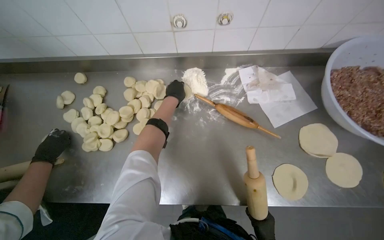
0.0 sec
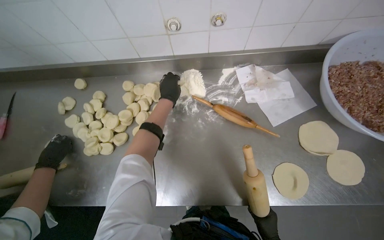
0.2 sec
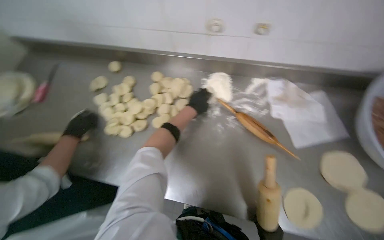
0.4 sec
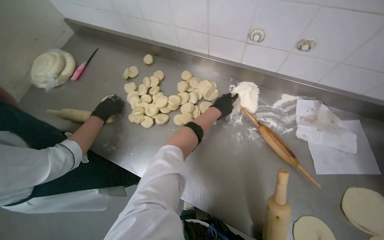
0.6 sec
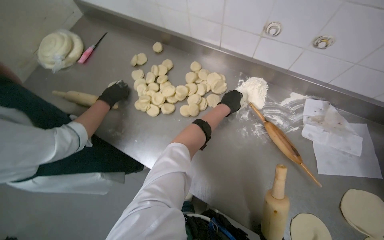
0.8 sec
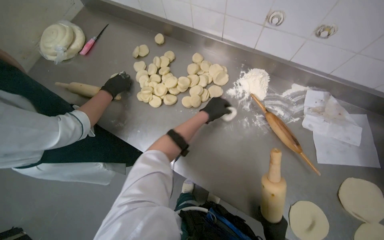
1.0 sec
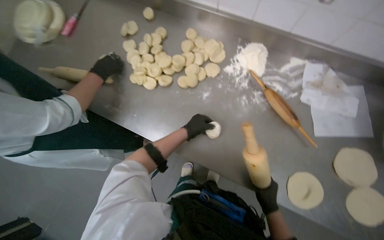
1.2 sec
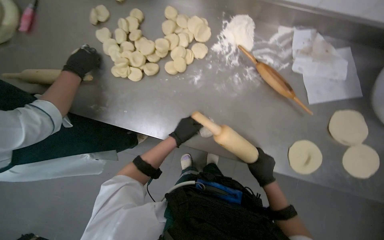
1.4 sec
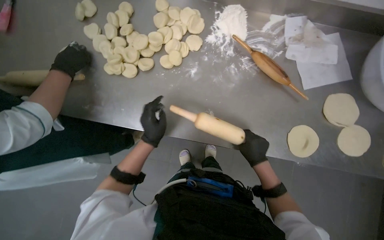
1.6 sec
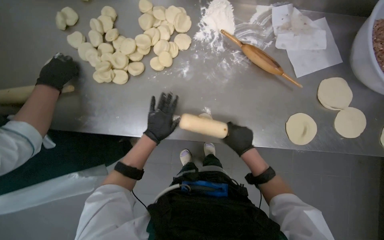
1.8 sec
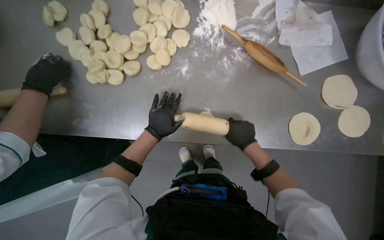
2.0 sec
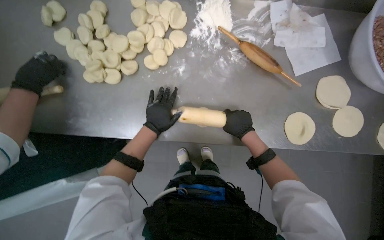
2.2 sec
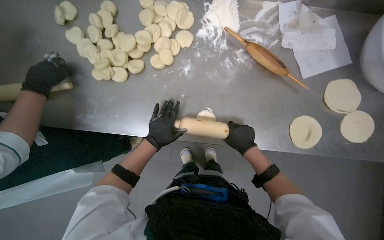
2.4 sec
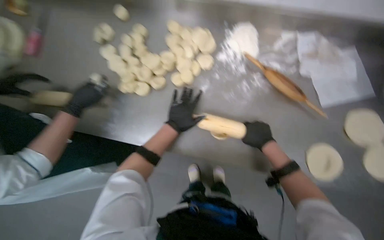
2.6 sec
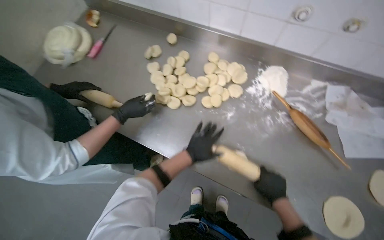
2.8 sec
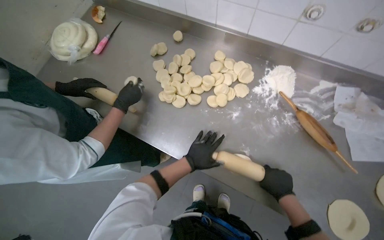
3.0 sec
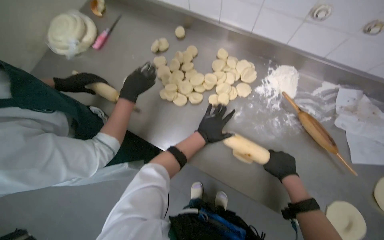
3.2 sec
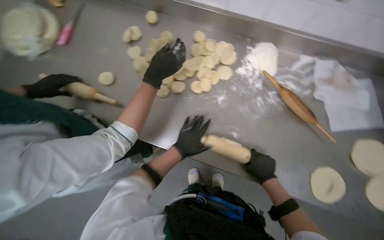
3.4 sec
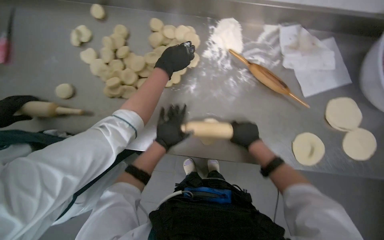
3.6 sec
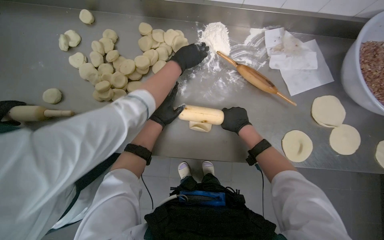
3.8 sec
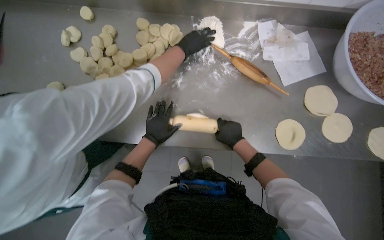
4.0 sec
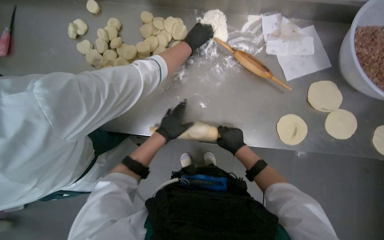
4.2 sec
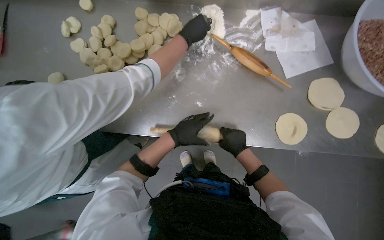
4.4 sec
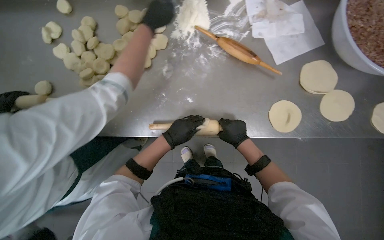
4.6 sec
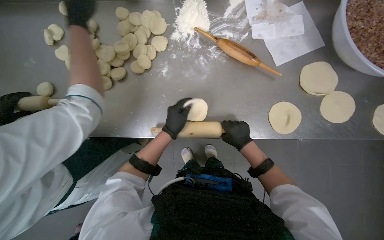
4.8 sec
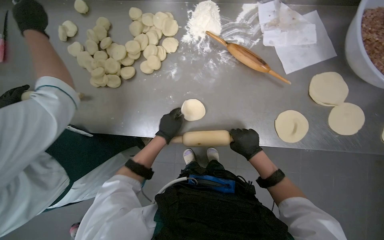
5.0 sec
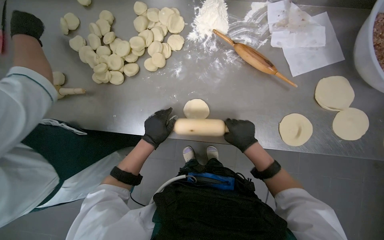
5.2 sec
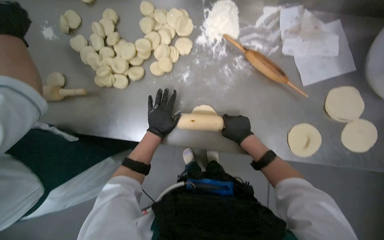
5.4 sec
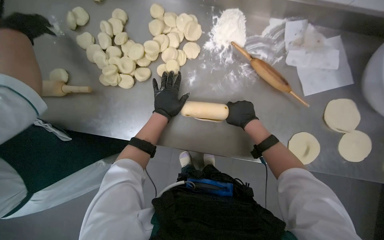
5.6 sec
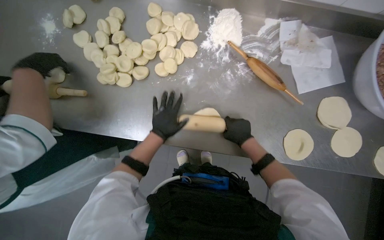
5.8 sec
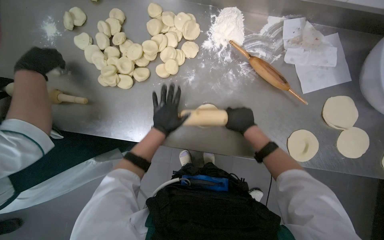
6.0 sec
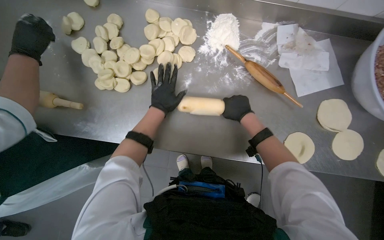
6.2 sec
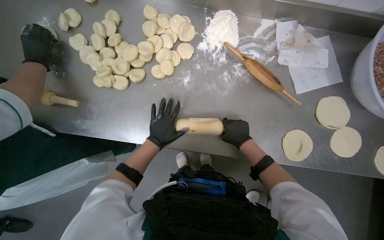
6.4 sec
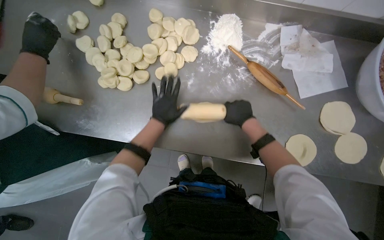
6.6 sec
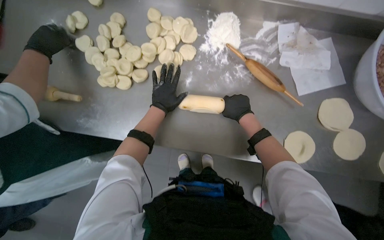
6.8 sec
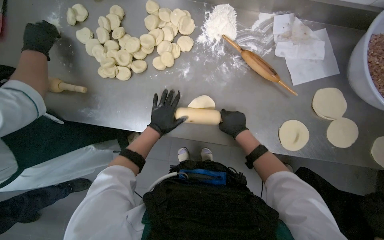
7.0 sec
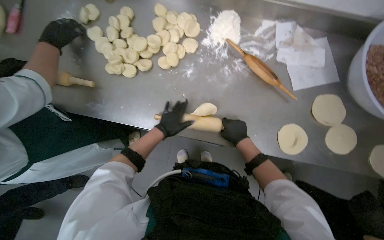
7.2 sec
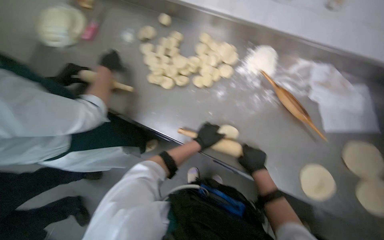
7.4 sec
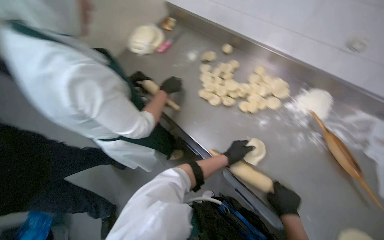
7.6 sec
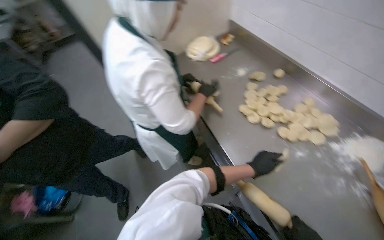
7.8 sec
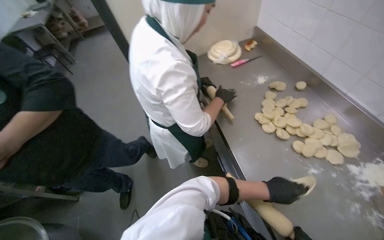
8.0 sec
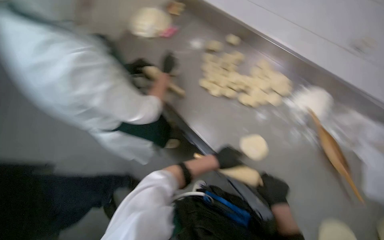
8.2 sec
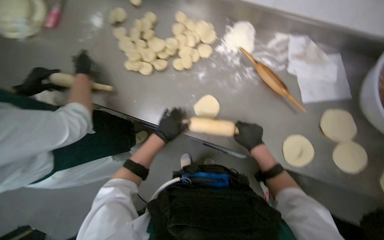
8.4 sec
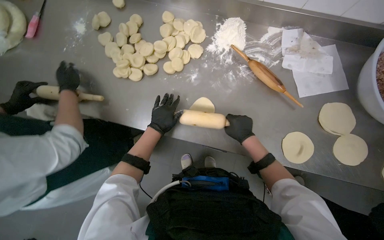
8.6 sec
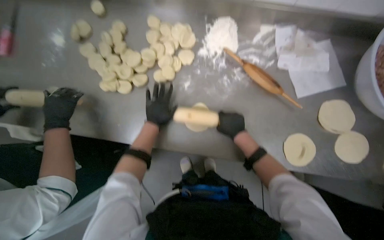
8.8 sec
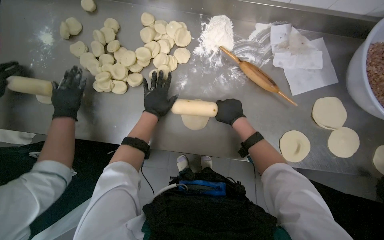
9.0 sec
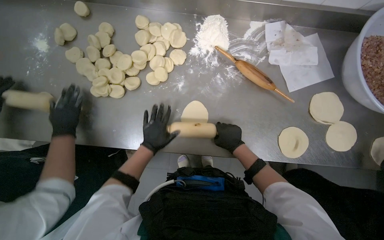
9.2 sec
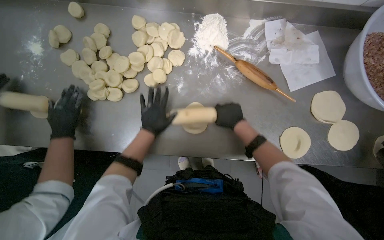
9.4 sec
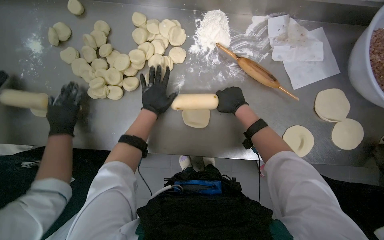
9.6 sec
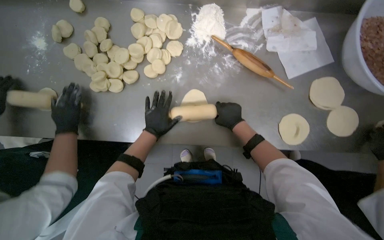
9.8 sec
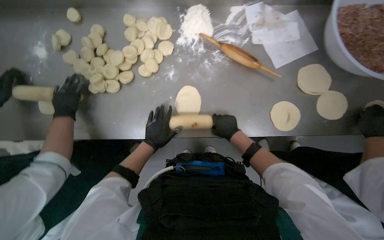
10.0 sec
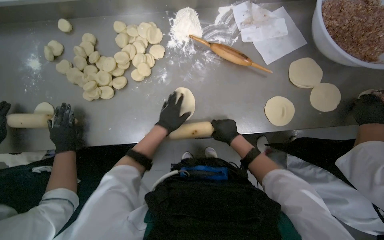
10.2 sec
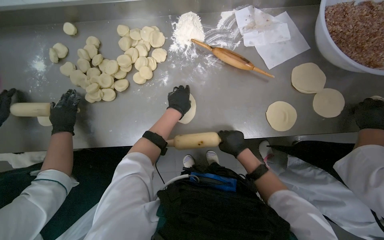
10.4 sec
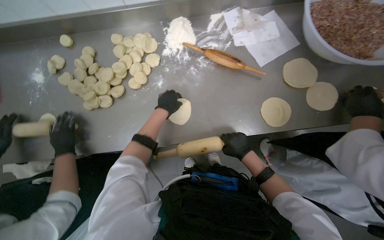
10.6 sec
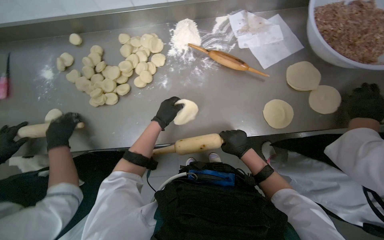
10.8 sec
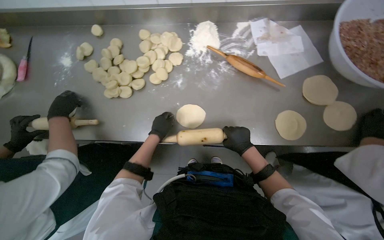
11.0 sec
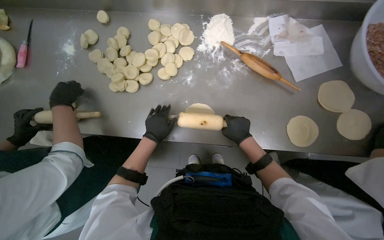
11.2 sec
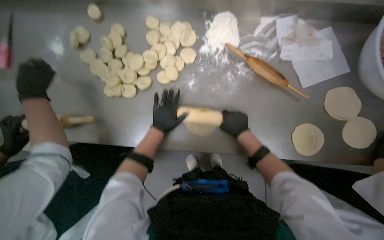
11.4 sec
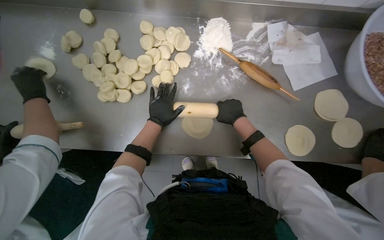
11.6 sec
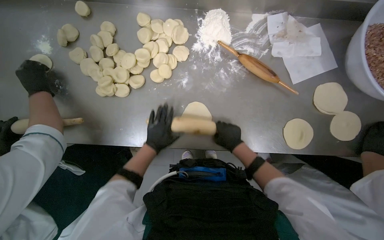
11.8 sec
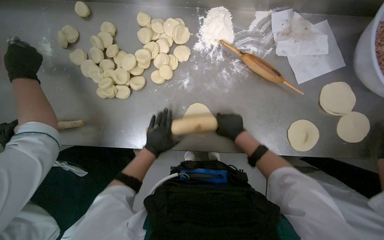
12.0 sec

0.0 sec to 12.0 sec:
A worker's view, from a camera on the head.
Job: preparing food.
The whole recording: Rolling dough circles. The worker uses a rolling pin to flatten small dough circles on the metal table.
0.0 sec to 1.6 sec: The wearer looks some 15 degrees further downward.
4.4 sec to 6.0 sec: The right hand shifts about 15 cm up the picture.
6.0 sec to 7.6 sec: The wearer's head swings approximately 35 degrees to the left. The view tilts roughly 20 degrees upward.
7.6 sec to 9.0 sec: The wearer's head swings approximately 40 degrees to the right. The view tilts roughly 20 degrees downward.
9.0 sec to 10.4 sec: The left hand swings up and down the picture, about 15 cm each way, with 3 reversals, while the right hand goes up and down the picture, roughly 15 cm each way, reversing 2 times.
10.4 sec to 12.0 sec: The right hand goes roughly 10 cm up the picture, while the left hand swings up and down the picture, roughly 15 cm each way, with 2 reversals.

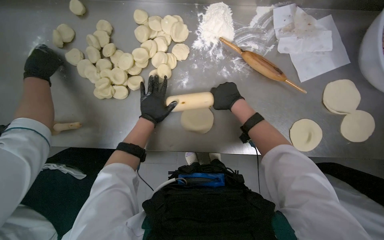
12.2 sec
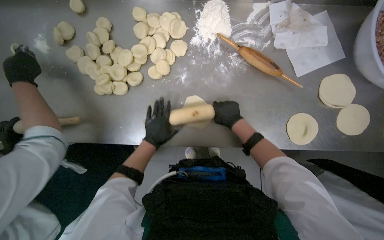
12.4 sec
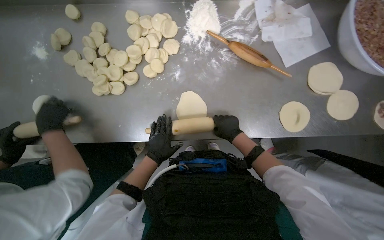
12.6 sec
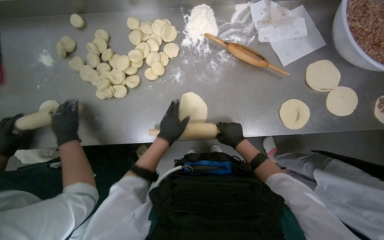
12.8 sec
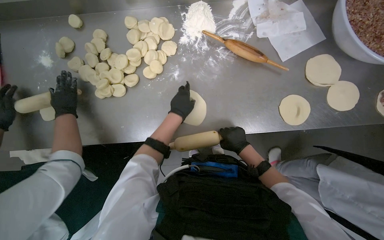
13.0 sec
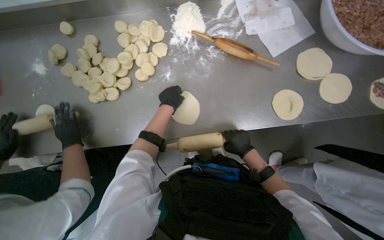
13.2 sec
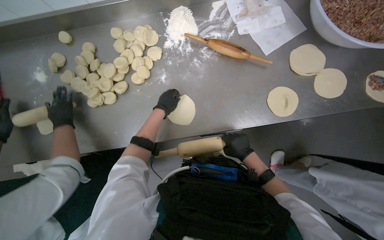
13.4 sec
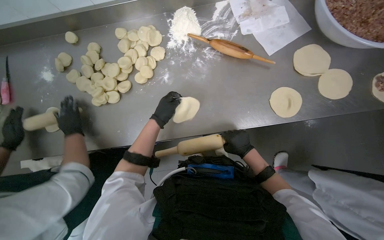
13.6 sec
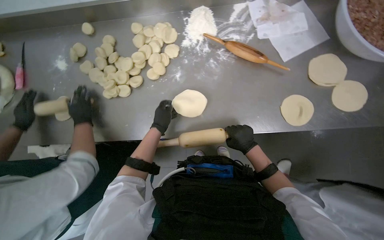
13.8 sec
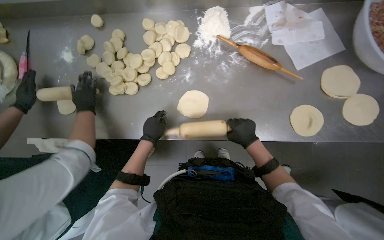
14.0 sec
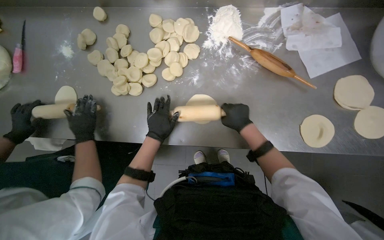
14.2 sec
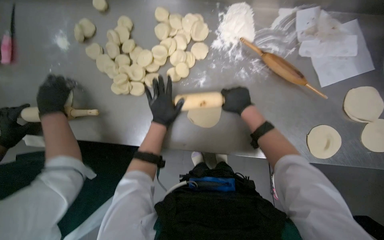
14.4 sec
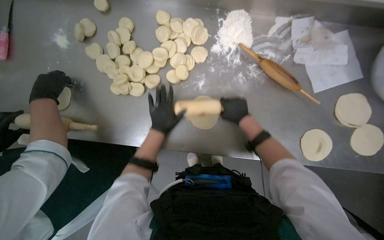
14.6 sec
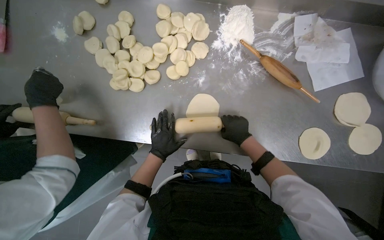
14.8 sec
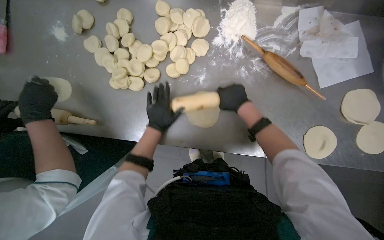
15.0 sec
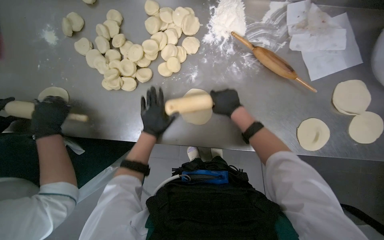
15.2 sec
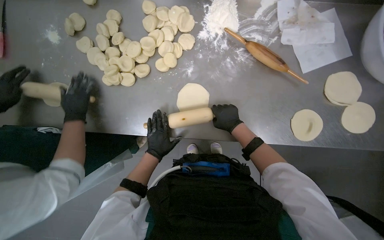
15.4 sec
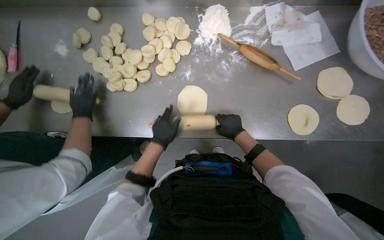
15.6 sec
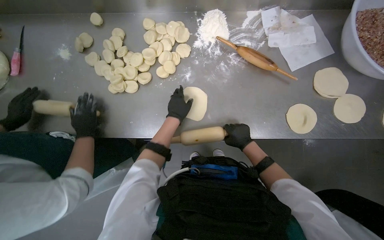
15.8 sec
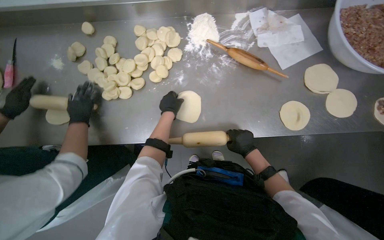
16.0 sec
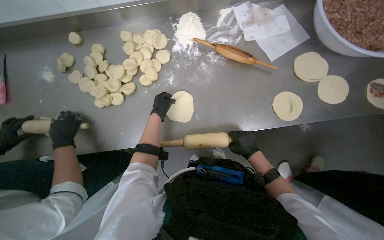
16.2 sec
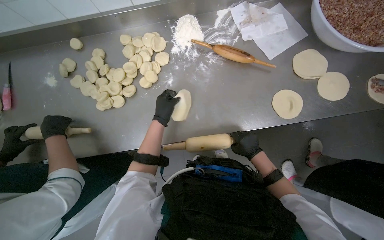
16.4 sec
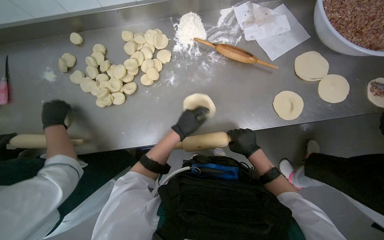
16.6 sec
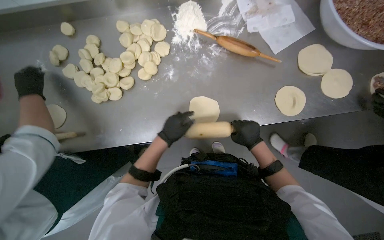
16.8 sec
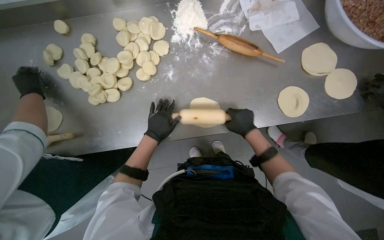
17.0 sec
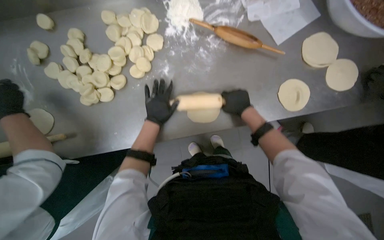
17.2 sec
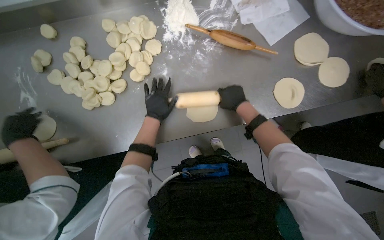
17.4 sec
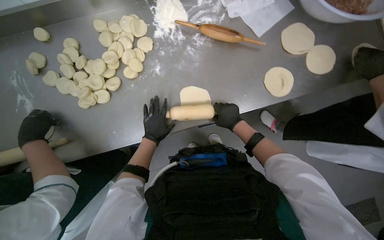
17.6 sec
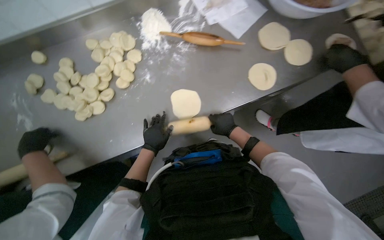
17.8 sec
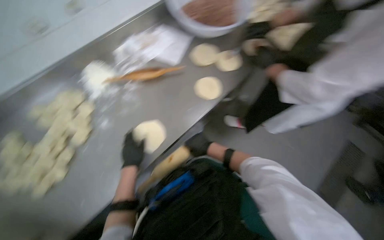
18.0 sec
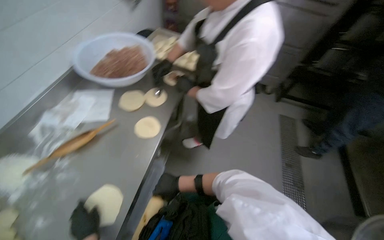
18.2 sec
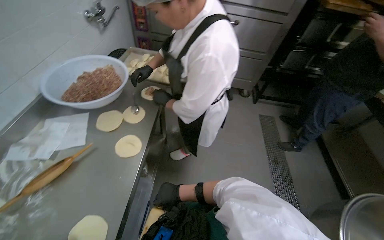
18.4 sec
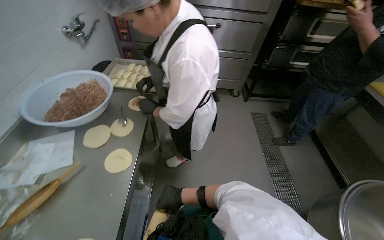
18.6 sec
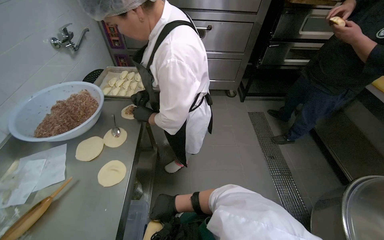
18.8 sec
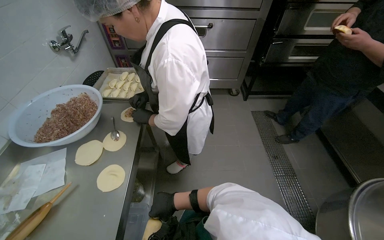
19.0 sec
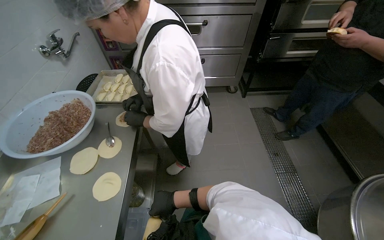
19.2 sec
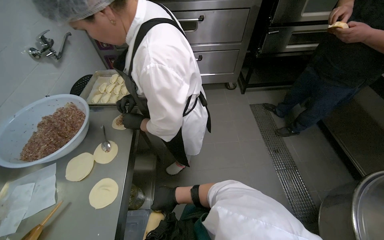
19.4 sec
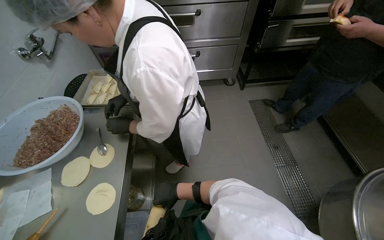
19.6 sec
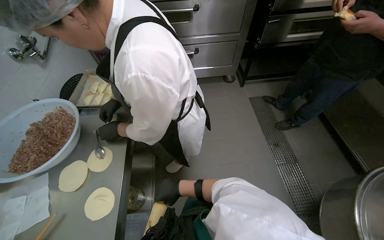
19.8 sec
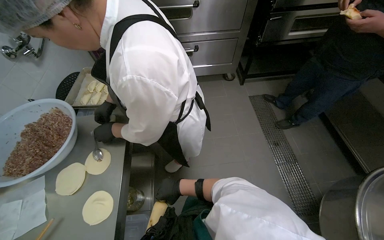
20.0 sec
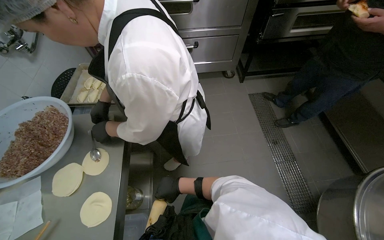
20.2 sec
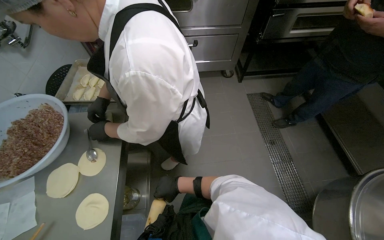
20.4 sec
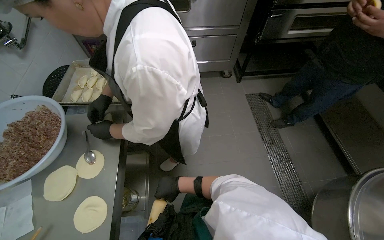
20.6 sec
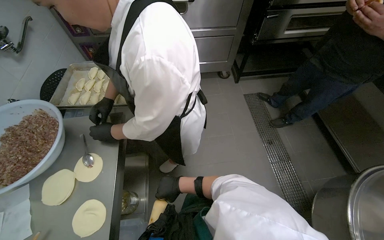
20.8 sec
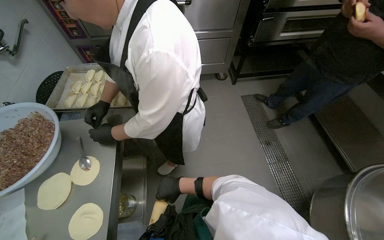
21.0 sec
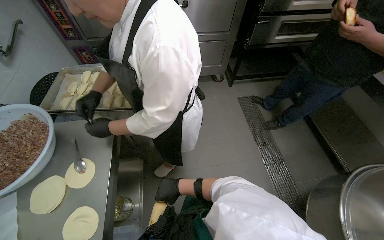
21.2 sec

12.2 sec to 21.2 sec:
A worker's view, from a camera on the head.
Job: preparing food.
The whole recording: Rolling dough circles. The worker uses a rolling pin to flatten small dough circles on the metal table.
12.2 sec to 13.8 sec: The right hand heads down the picture and to the right, covering about 25 cm, while the left hand swings up and down the picture, about 20 cm each way, with 2 reversals.
13.8 sec to 15.2 sec: The right hand goes up and down the picture, approximately 15 cm each way, reversing 2 times.
15.2 sec to 16.6 sec: The left hand swings up and down the picture, approximately 15 cm each way, with 2 reversals, while the right hand goes some 25 cm down the picture and to the right.
16.6 sec to 18.2 sec: The wearer's head swings roughly 65 degrees to the right. The camera pitches upward, by approximately 20 degrees.
